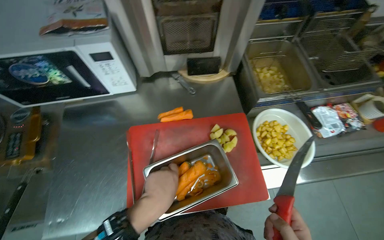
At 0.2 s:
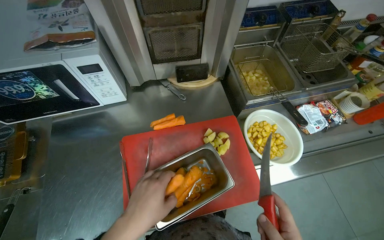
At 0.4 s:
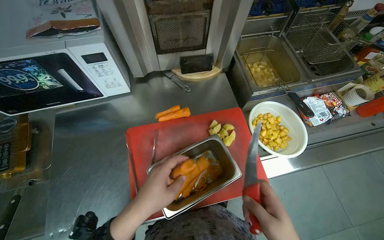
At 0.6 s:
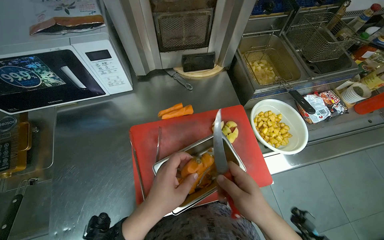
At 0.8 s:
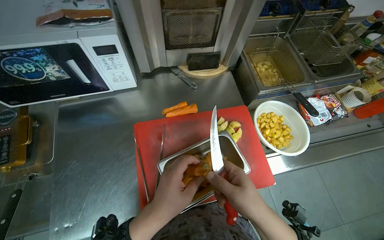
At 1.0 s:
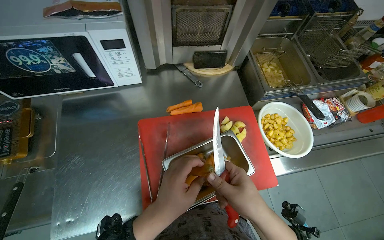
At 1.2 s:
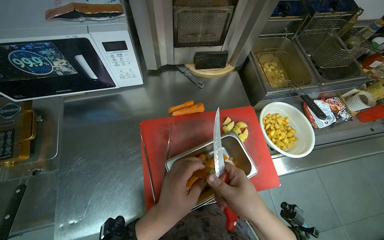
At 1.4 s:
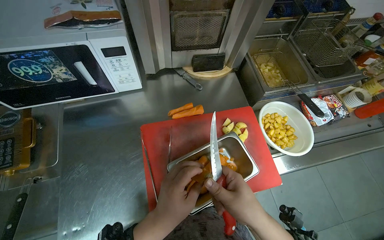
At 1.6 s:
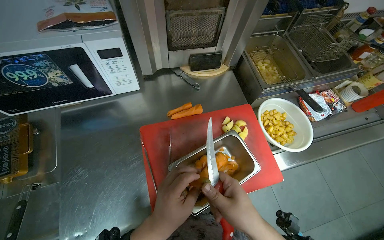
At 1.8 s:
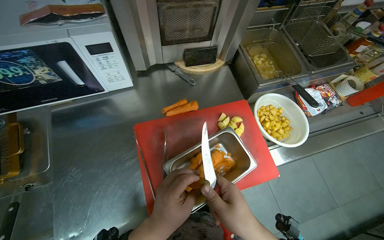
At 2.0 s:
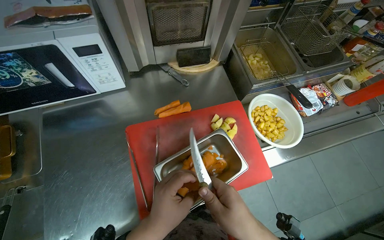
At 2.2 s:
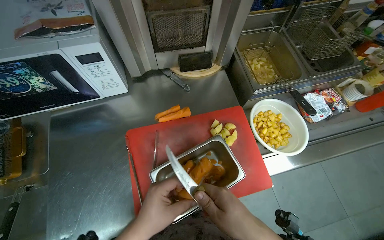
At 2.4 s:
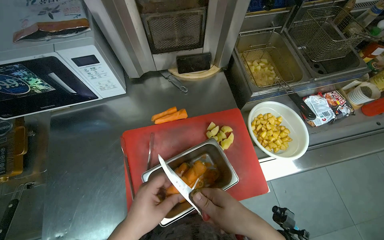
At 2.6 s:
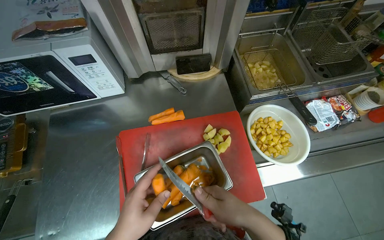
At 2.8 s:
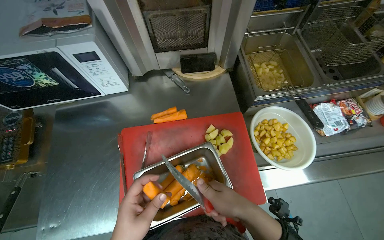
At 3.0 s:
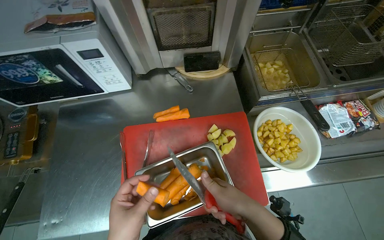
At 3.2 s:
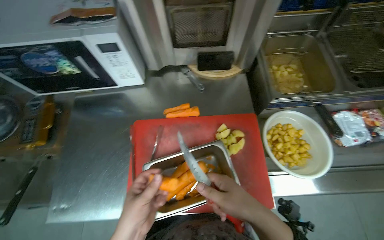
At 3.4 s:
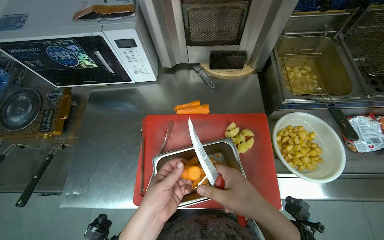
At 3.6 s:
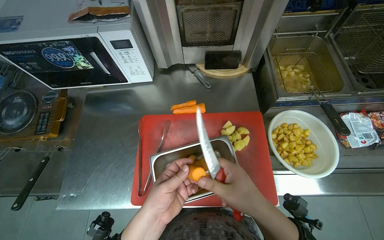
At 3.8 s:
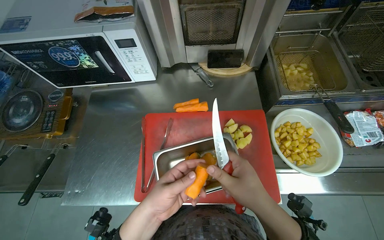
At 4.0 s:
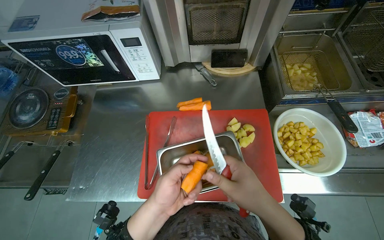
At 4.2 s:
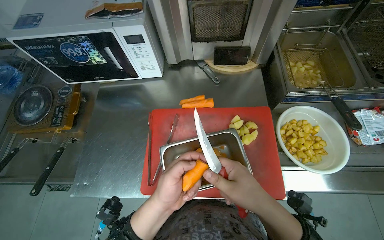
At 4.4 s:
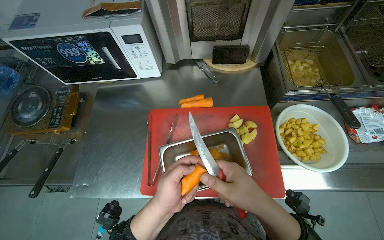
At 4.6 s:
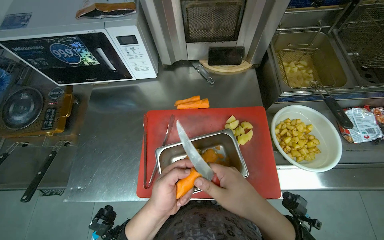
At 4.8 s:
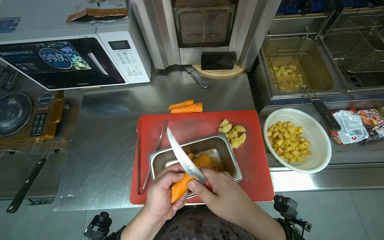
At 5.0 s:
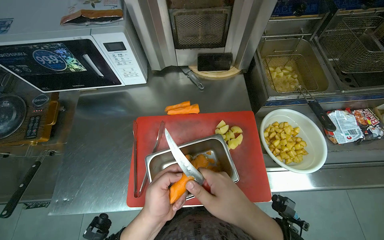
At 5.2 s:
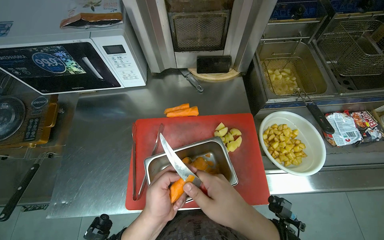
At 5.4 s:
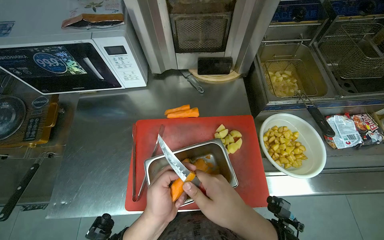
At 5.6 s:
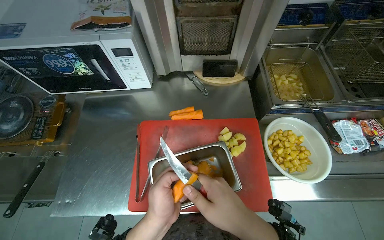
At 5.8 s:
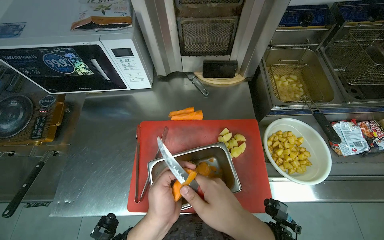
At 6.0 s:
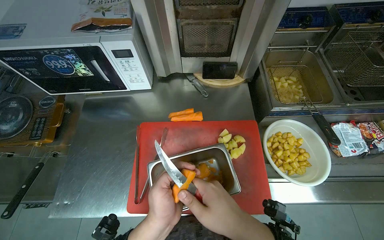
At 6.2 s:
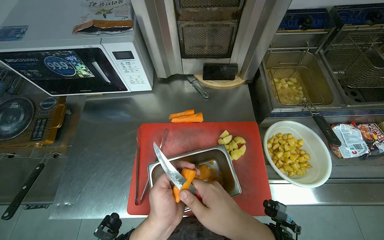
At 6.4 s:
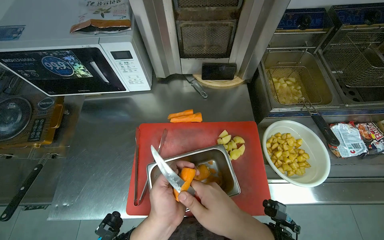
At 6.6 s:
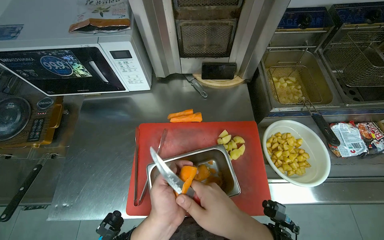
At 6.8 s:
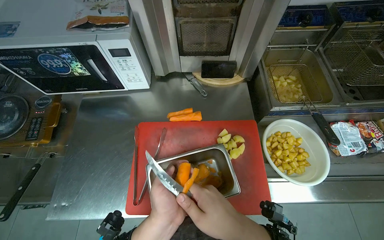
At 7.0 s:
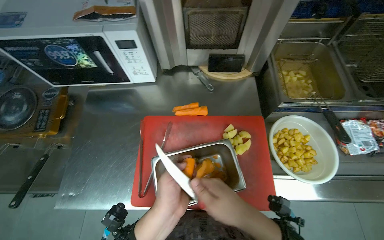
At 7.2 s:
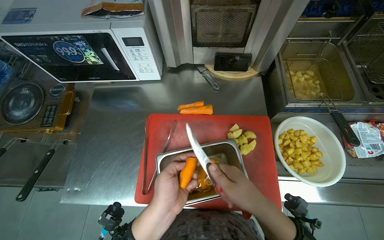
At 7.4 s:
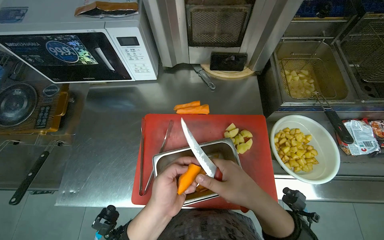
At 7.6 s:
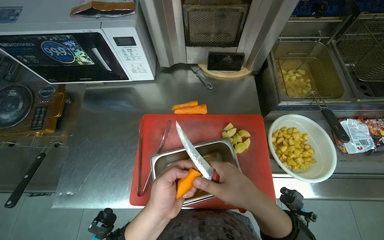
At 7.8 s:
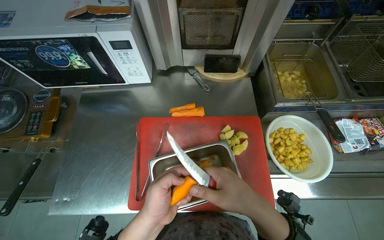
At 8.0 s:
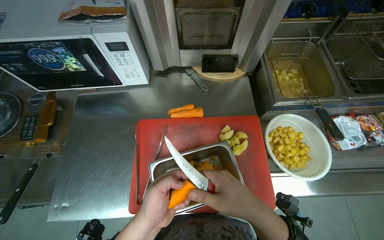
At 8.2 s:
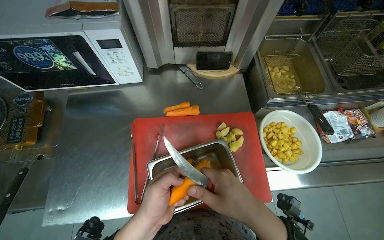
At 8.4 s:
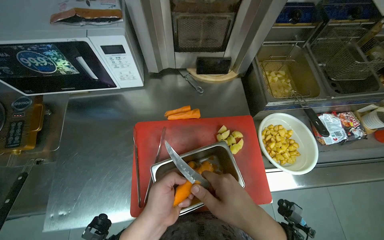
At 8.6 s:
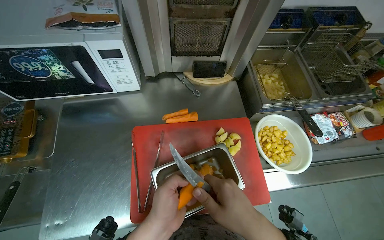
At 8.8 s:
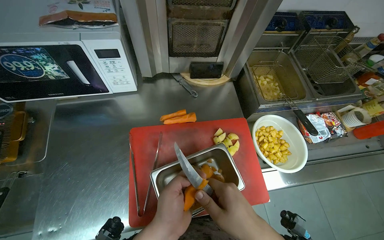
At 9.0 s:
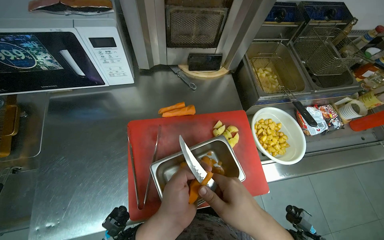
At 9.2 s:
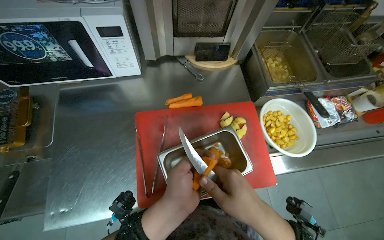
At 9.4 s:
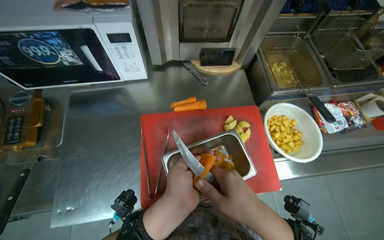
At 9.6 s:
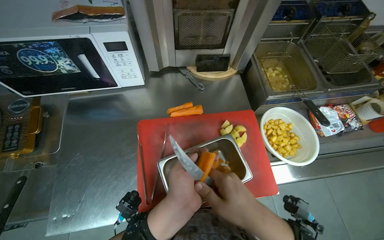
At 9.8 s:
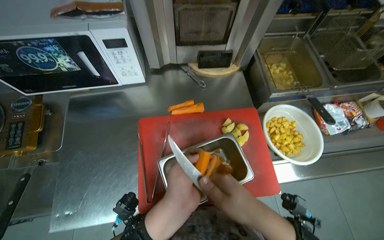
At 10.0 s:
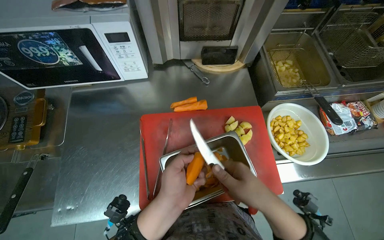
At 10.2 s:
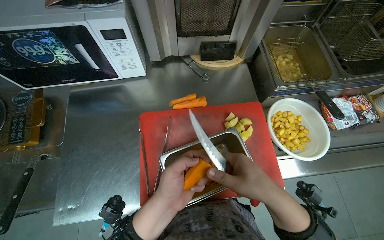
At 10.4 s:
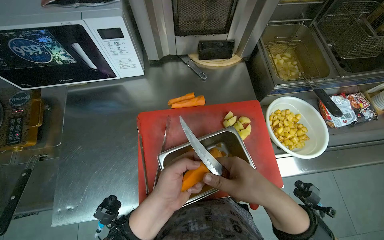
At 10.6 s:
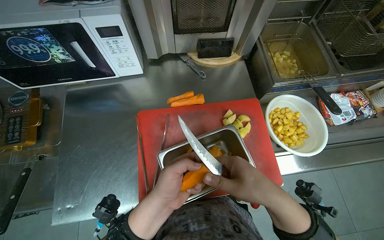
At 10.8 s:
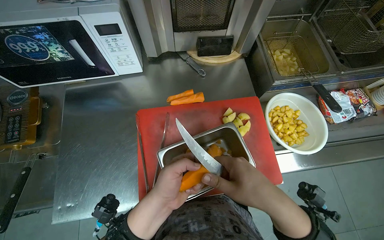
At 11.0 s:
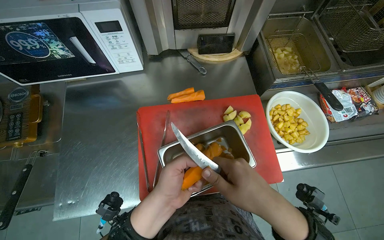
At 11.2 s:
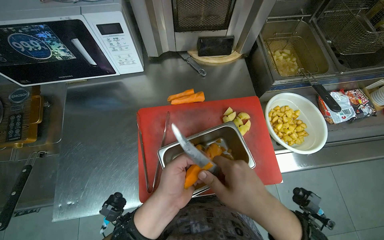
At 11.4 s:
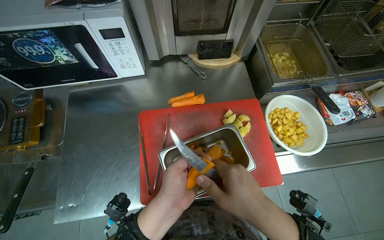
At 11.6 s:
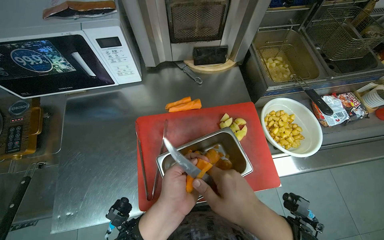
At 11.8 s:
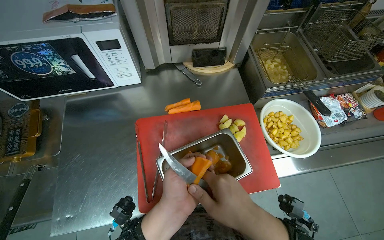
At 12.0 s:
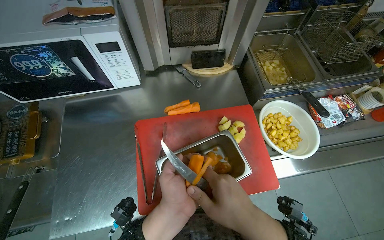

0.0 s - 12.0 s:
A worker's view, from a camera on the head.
Job: preparing food.
The whole recording: Peeling carrots. The worker peels carrots using a knife over a metal container.
4.4 s - 6.0 s: The hands are busy where they are.
6.0 s - 7.6 s: The right hand shifts roughly 10 cm farther from the camera.
7.6 s - 9.0 s: The right hand moves nearer to the camera, some 10 cm.
9.0 s - 12.0 s: The hands work in one place, with small movements.

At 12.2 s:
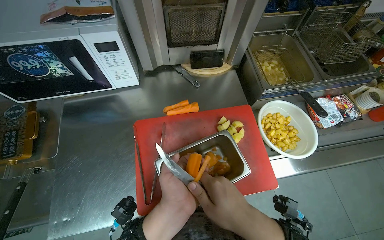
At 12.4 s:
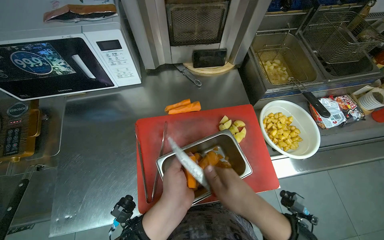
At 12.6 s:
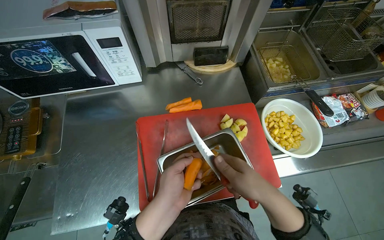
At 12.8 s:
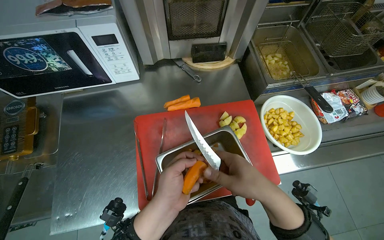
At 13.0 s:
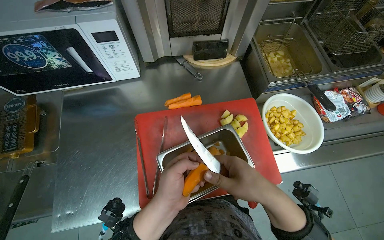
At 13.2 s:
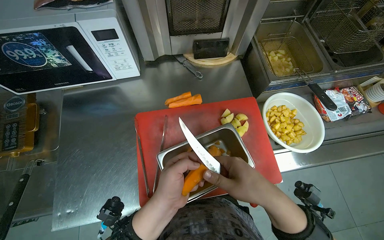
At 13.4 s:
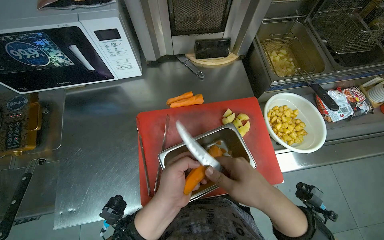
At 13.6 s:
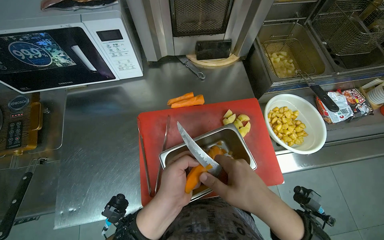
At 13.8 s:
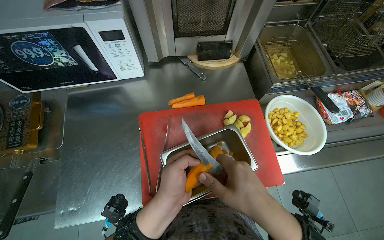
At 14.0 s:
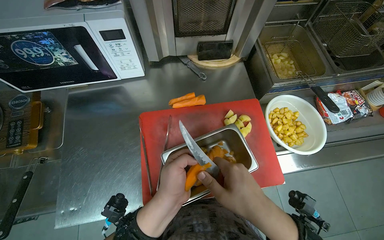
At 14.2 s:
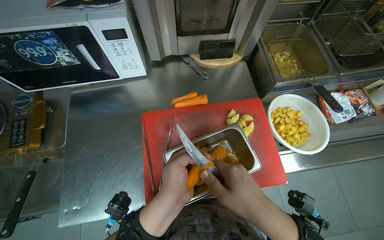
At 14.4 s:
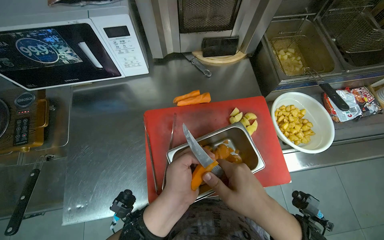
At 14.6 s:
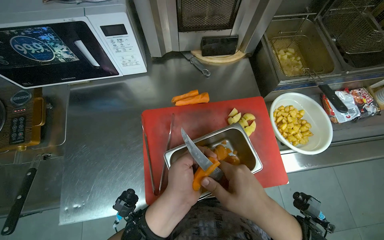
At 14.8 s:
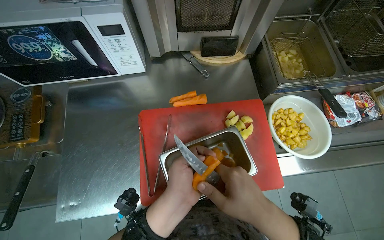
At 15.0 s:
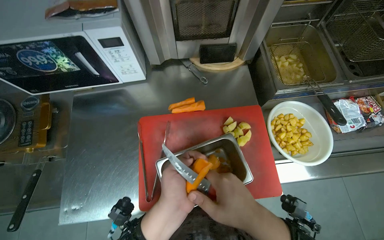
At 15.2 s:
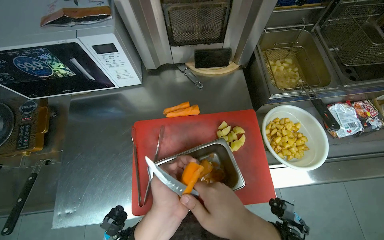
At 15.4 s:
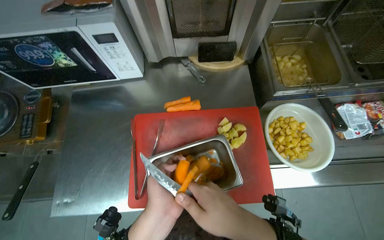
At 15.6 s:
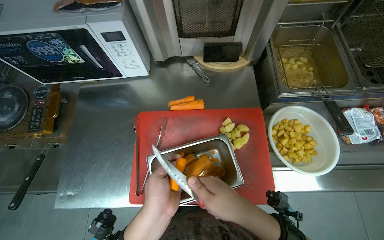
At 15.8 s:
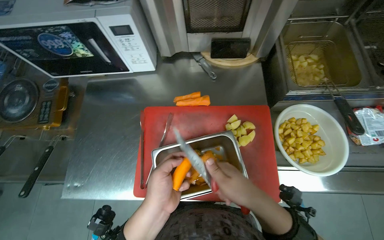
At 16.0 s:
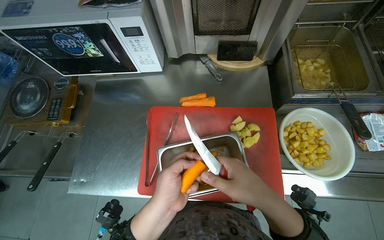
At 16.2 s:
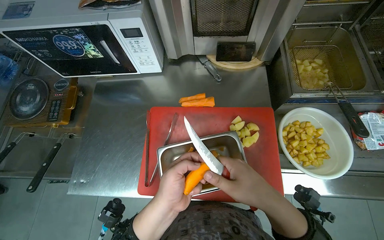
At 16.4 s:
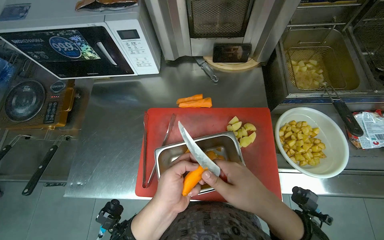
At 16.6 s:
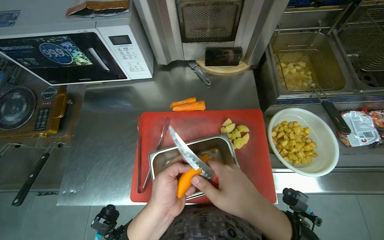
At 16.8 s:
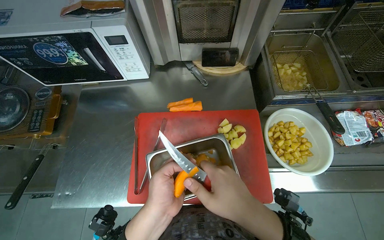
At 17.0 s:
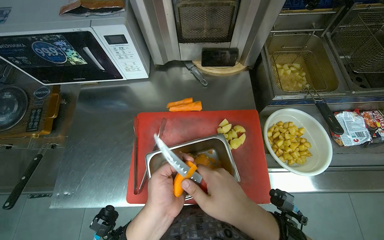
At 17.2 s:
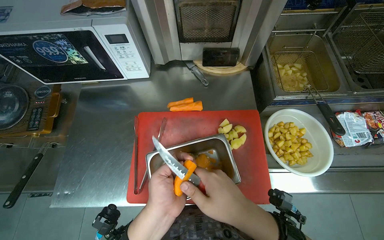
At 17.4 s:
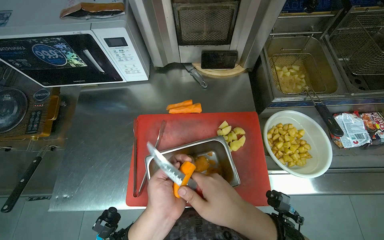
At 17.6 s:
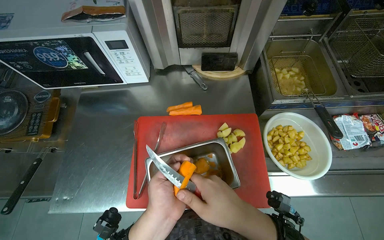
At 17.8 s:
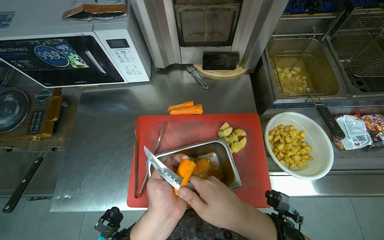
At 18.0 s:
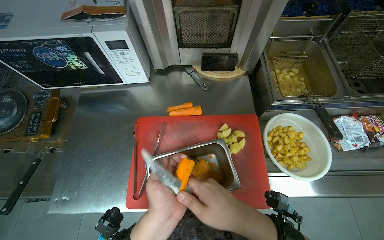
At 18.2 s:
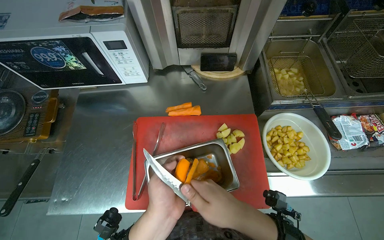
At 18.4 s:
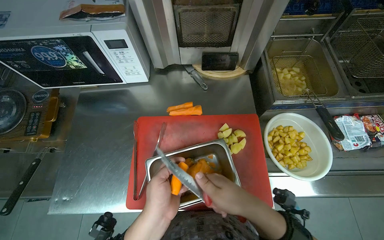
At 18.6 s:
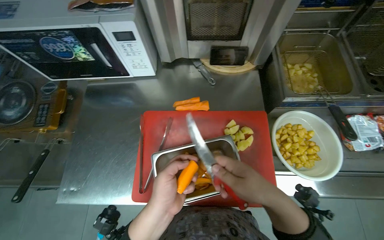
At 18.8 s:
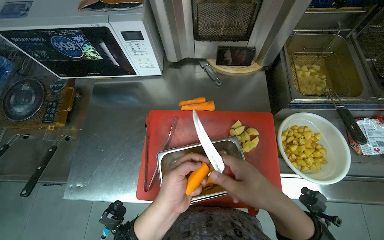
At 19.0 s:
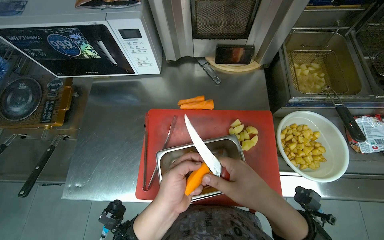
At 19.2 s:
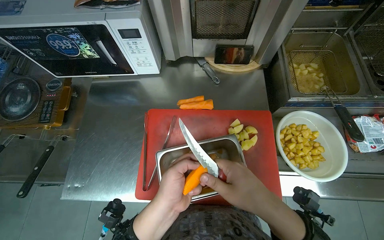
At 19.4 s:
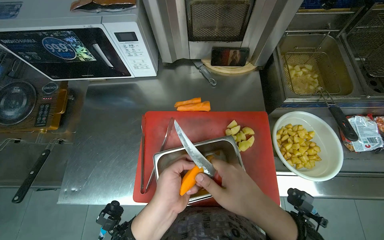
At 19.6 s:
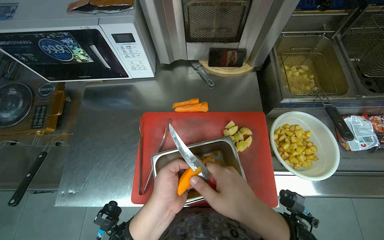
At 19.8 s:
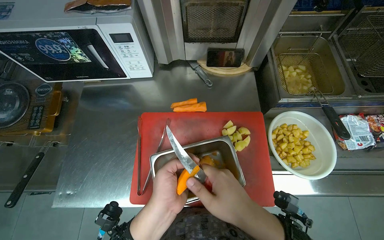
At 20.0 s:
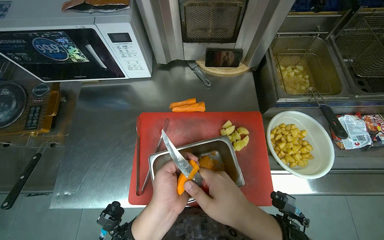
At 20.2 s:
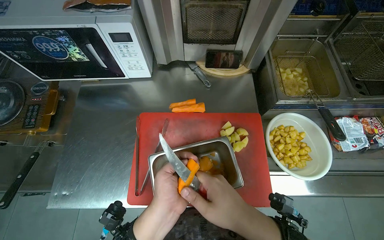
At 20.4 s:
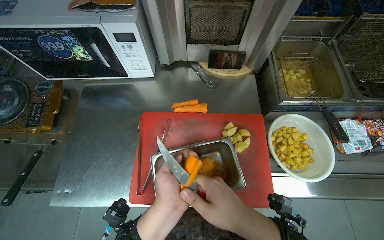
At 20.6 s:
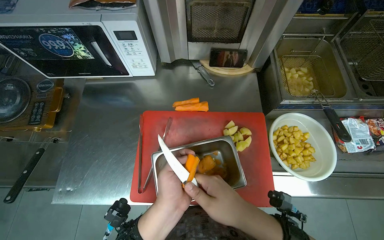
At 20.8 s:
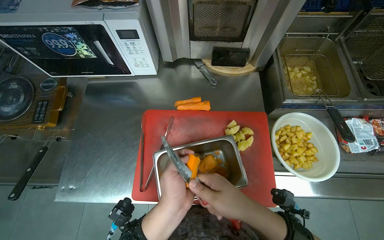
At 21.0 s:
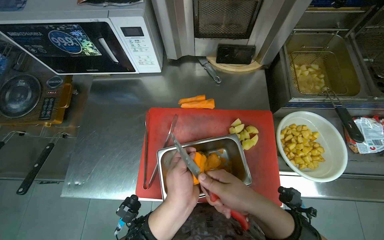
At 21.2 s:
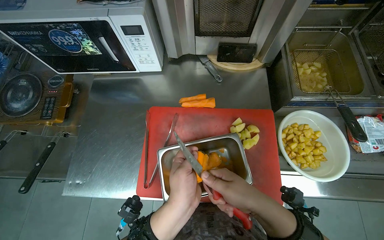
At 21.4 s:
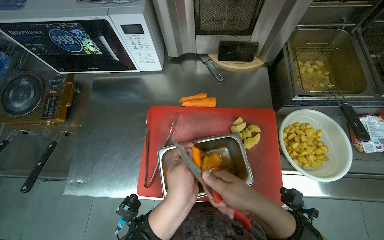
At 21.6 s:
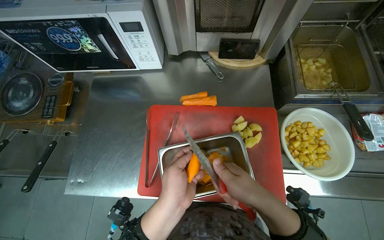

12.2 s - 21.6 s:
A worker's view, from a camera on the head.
Job: preparing food.
The whole recording: Peeling carrots. The worker peels carrots using a knife over a metal container.
12.2 s - 15.4 s: The hands work in one place, with small movements.
15.4 s - 21.6 s: The hands make small movements and keep their place.
